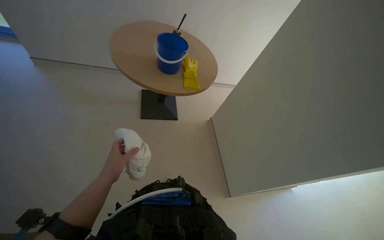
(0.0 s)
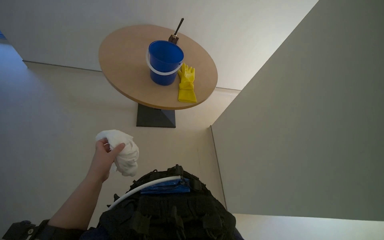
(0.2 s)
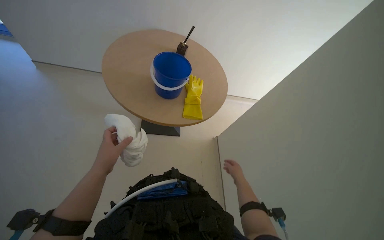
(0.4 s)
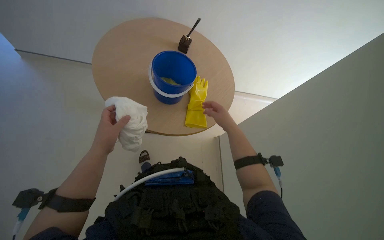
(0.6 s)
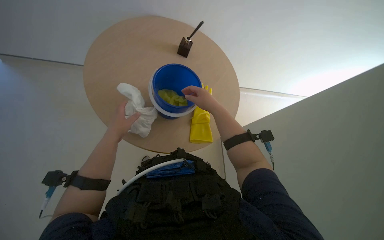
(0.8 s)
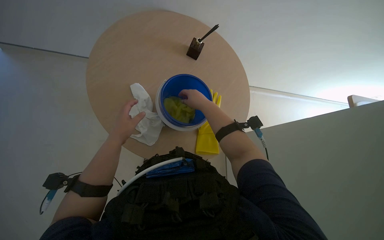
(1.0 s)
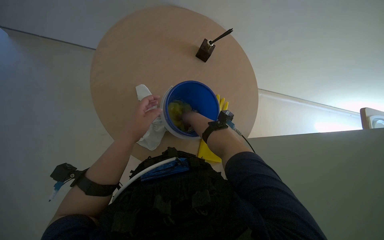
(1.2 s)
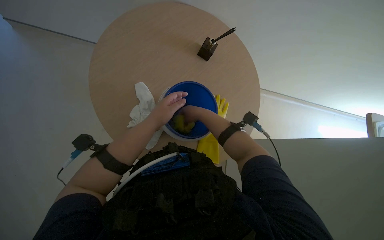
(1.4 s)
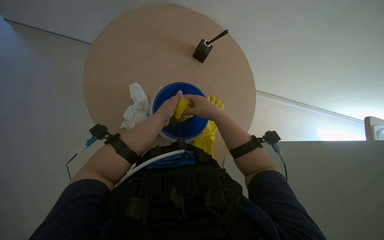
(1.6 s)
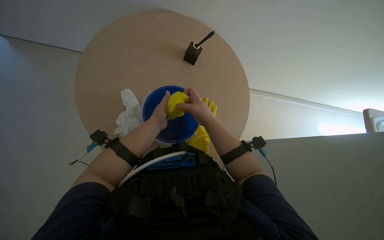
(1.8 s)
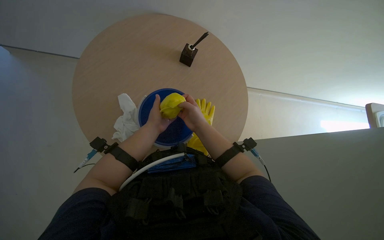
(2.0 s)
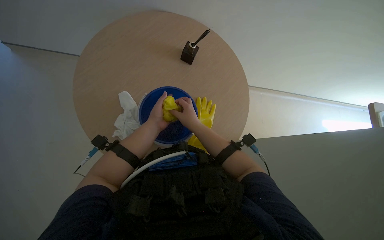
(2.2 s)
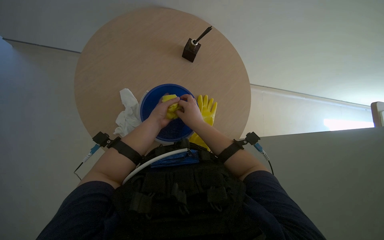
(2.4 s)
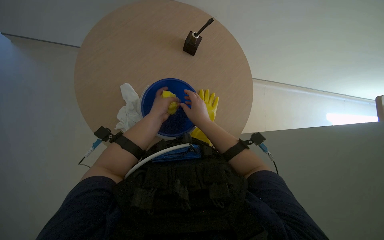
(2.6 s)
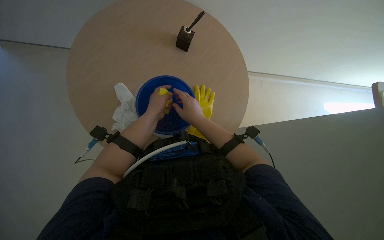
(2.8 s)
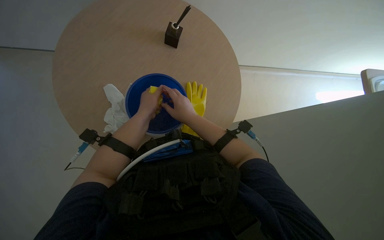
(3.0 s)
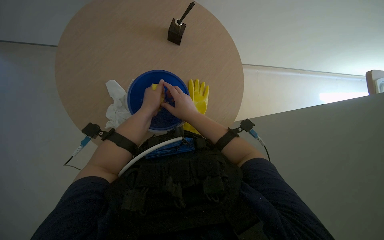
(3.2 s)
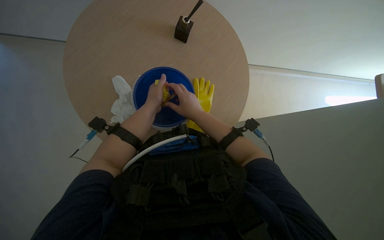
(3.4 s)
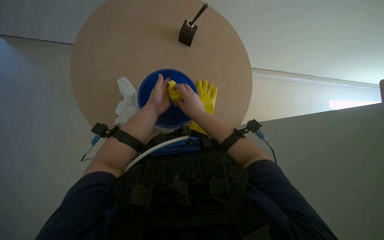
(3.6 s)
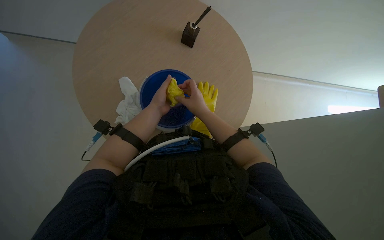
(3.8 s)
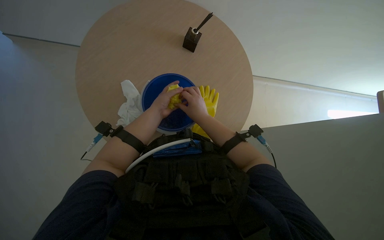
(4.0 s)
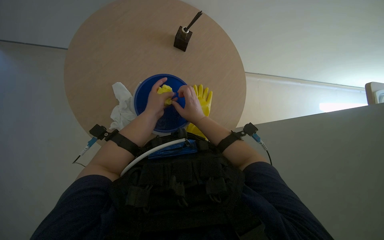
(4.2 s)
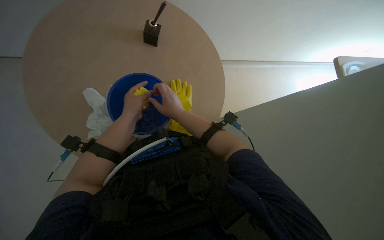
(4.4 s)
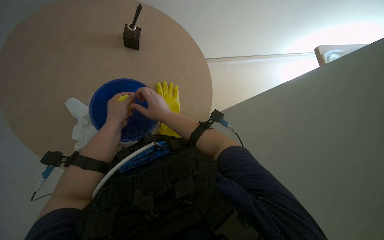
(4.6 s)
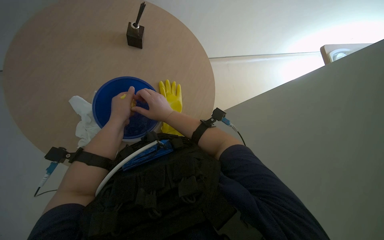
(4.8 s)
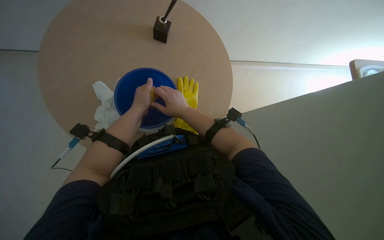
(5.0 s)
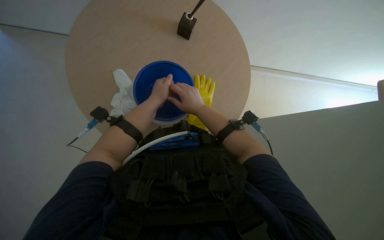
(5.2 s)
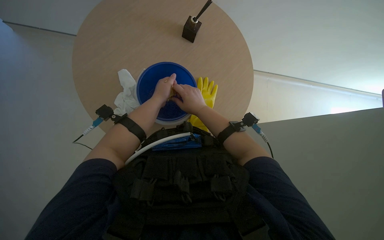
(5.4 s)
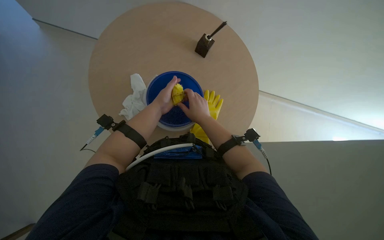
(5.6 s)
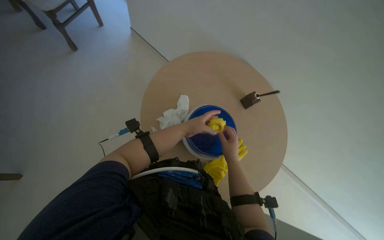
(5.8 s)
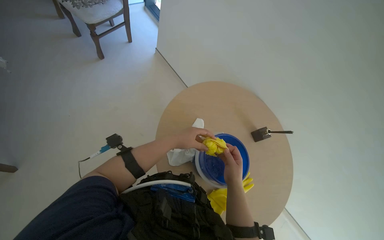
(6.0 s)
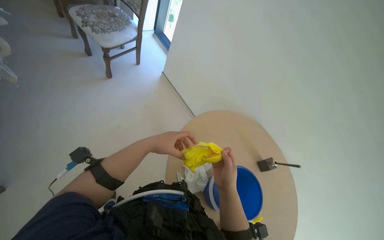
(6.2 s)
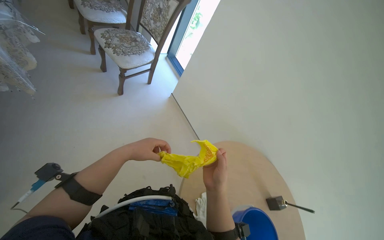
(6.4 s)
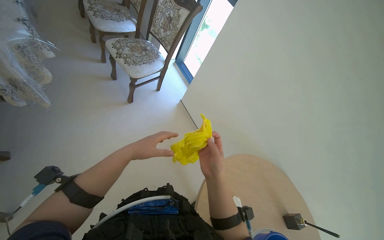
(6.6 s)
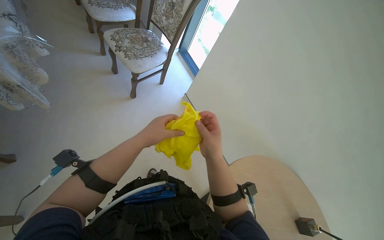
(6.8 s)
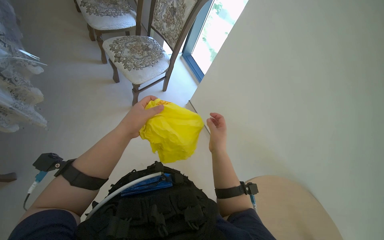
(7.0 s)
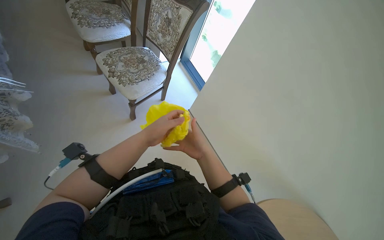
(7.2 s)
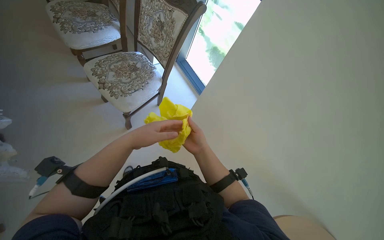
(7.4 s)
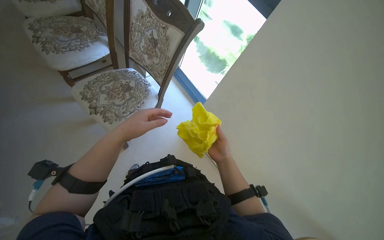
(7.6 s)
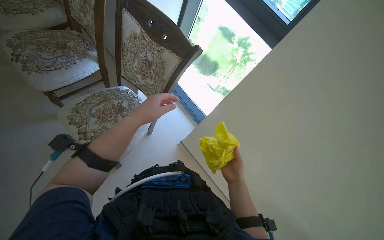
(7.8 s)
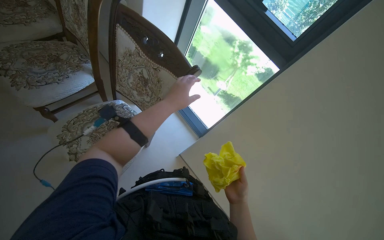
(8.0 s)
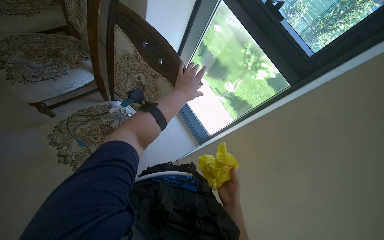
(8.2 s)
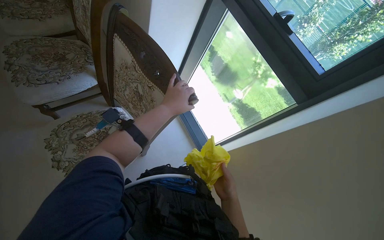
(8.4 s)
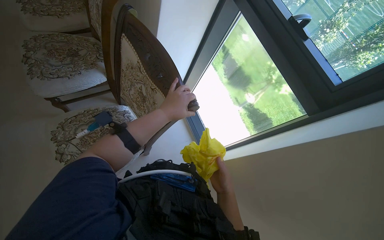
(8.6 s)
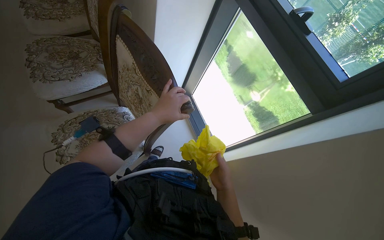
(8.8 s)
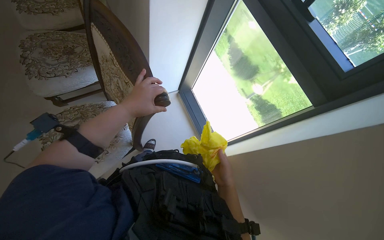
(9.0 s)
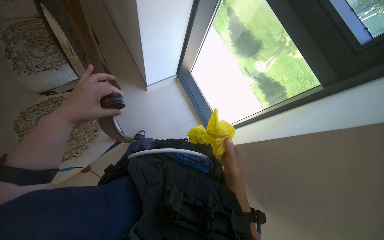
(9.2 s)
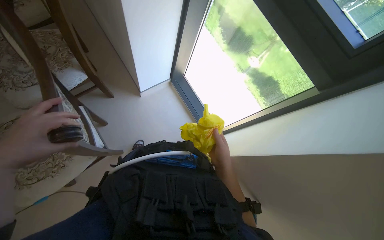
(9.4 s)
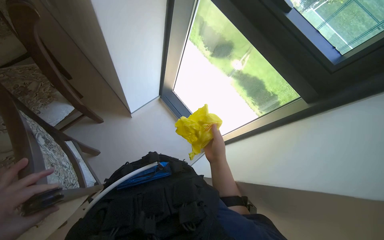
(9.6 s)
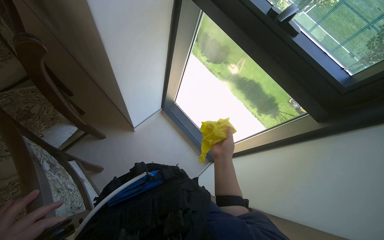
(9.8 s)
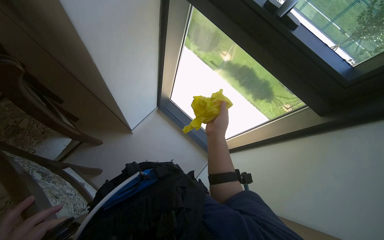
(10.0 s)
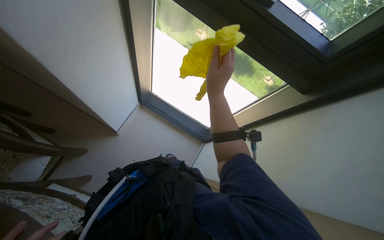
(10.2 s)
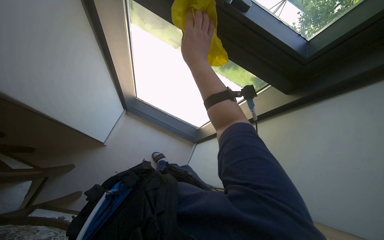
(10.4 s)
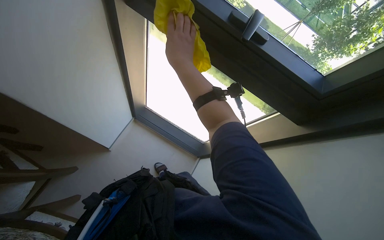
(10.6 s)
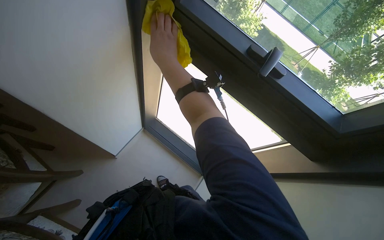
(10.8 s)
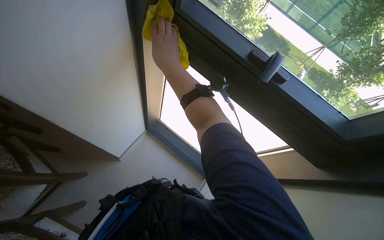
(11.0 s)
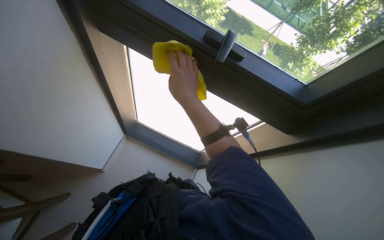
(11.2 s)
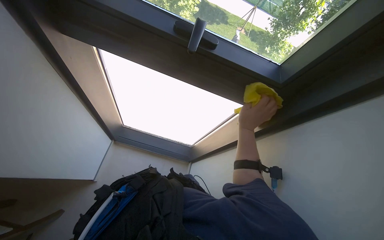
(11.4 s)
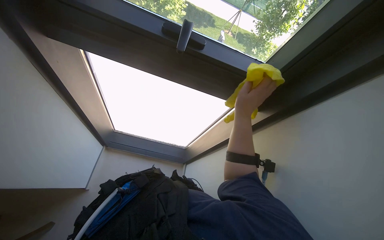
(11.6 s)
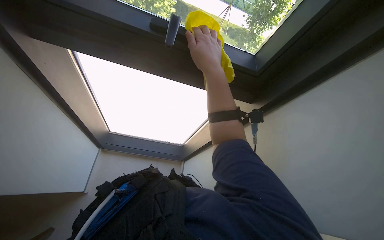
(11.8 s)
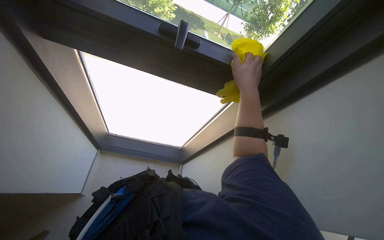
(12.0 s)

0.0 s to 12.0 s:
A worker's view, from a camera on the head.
Job: wiping surfaces.
The whole recording: Preparing cloth and wiping furniture. The worker prepares a yellow cloth, then wipes the window and chair frames.
0.0 to 1.6 s: The left hand travels up the picture and to the right by roughly 30 cm.
1.6 to 3.0 s: The hands both shift to the left by approximately 15 cm.
3.0 to 4.4 s: The hands make small movements and keep their place.
4.4 to 6.0 s: The camera pitches upward, by roughly 15 degrees. Everything in view rotates about 35 degrees clockwise.
6.0 to 7.6 s: The wearer moves approximately 1 m.
7.6 to 9.0 s: The head travels some 50 cm.
9.0 to 10.4 s: The wearer's head swings some 45 degrees to the right.
10.4 to 12.0 s: The right hand swings left and right, roughly 25 cm each way, with 3 reversals.

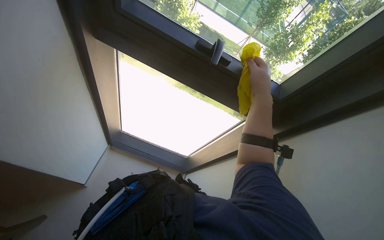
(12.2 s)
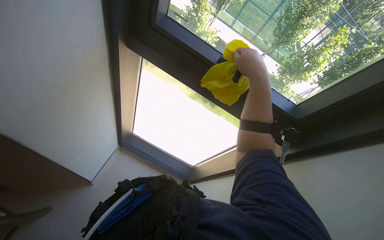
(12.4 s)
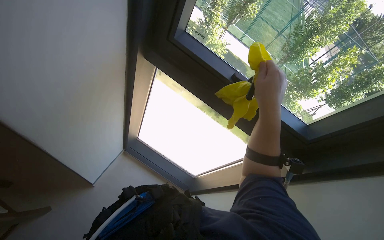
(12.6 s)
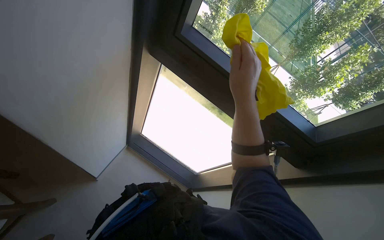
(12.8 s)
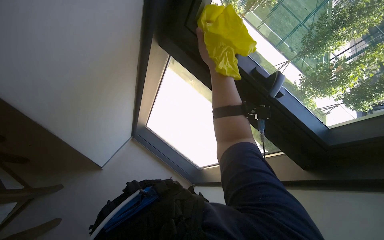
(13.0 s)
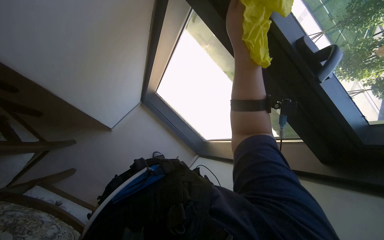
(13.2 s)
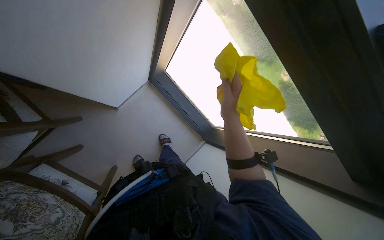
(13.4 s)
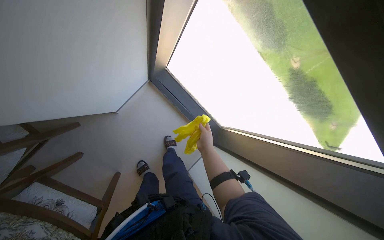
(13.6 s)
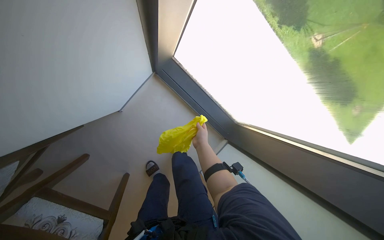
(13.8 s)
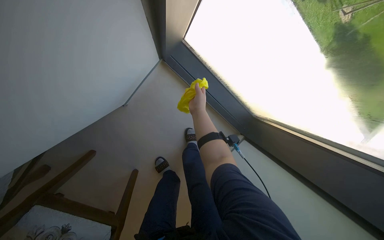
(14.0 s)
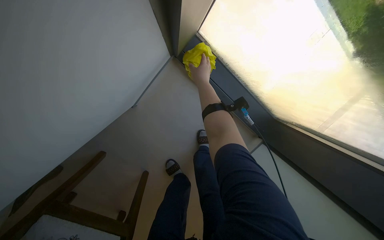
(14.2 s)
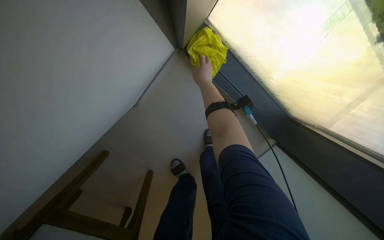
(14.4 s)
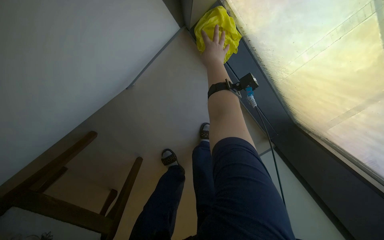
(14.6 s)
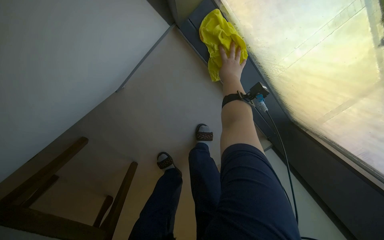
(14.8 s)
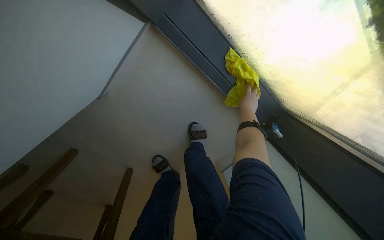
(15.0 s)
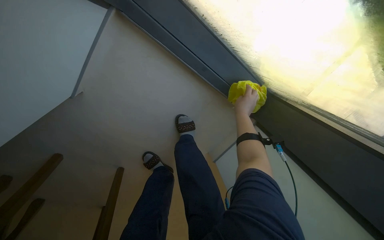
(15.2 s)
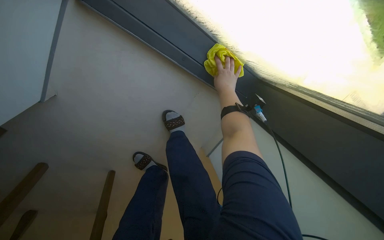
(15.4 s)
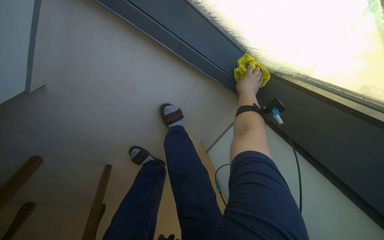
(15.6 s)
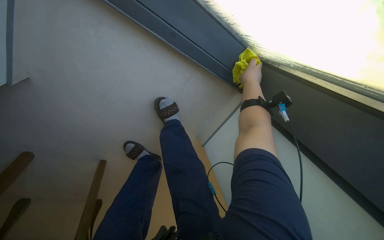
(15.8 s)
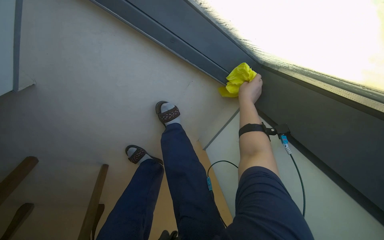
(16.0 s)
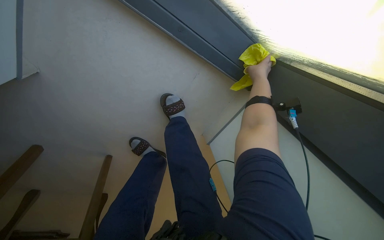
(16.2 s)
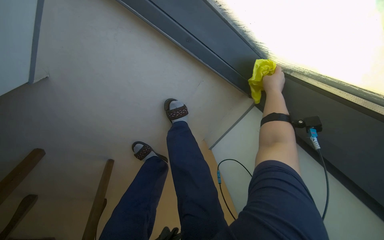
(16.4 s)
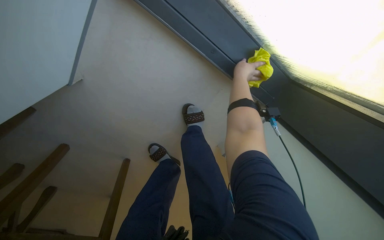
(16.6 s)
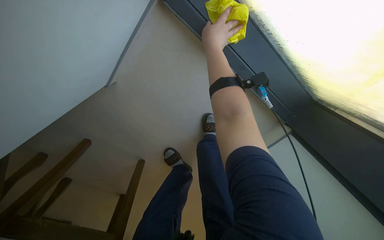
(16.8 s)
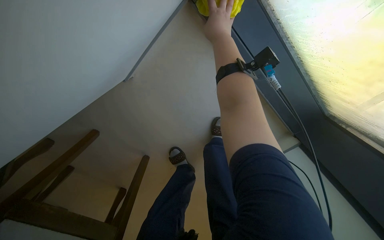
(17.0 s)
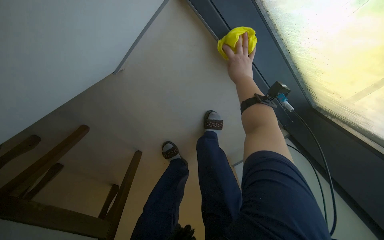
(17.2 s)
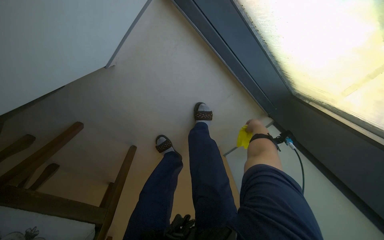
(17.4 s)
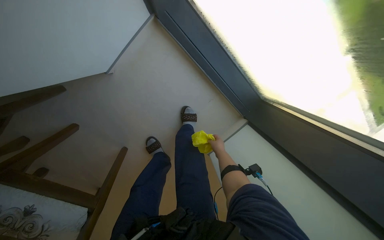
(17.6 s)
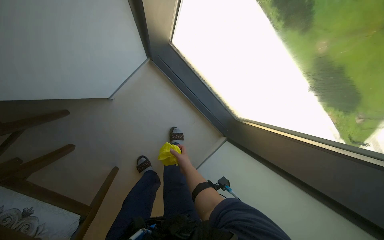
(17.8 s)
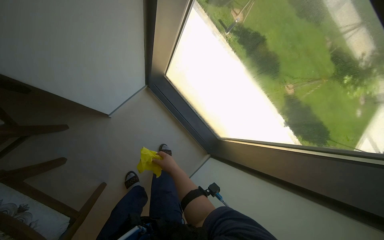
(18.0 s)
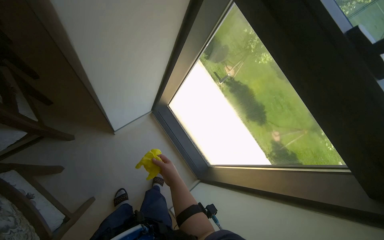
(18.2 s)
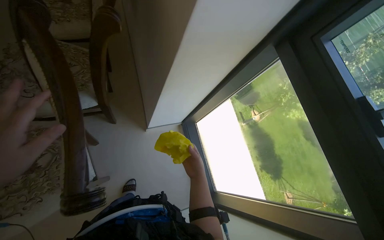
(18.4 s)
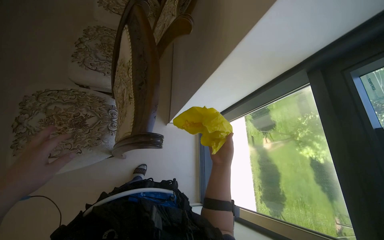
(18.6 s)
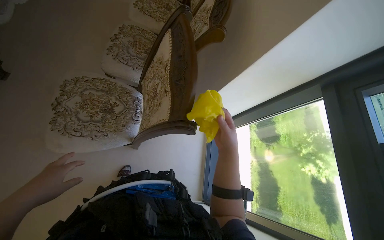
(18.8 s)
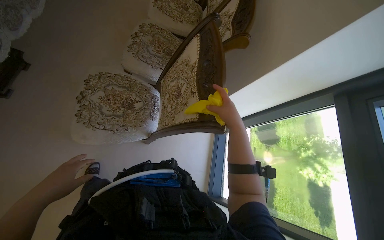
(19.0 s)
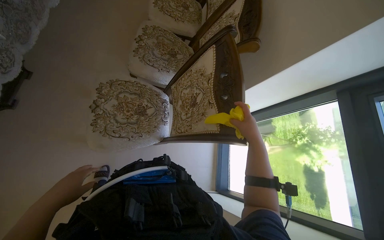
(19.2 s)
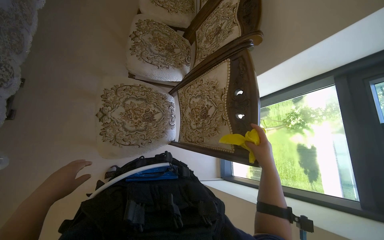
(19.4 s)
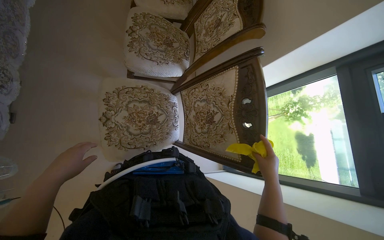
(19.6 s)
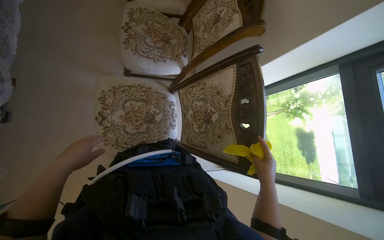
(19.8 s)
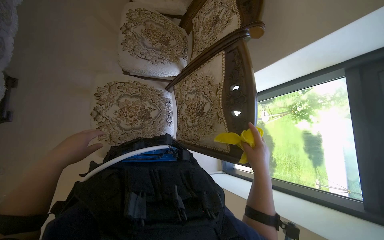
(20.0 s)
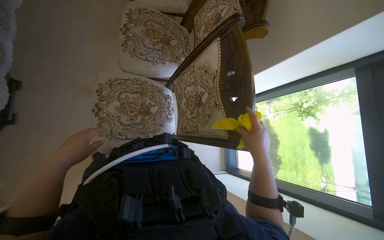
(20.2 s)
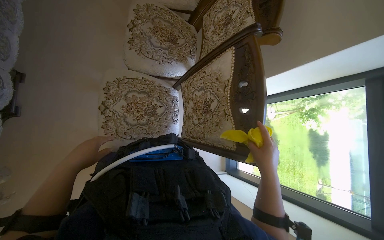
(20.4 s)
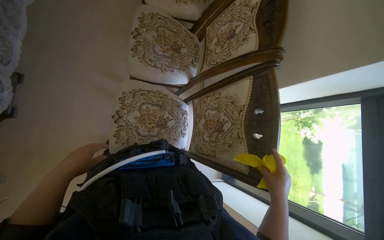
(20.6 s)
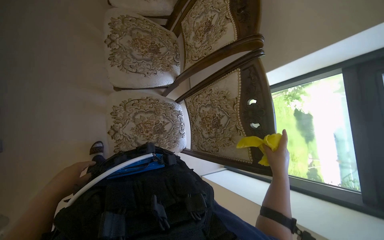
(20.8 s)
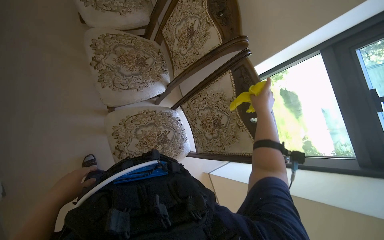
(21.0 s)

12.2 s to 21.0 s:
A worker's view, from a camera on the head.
Job: wiping surfaces.
The whole recording: Preparing cloth and wiping furniture. The worker prepares a yellow cloth, then wipes the window and chair frames.
12.2 to 13.6 s: The head turns to the left by some 25 degrees. The wearer looks roughly 20 degrees further downward.
13.6 to 15.2 s: The wearer moves some 60 cm. The wearer looks roughly 25 degrees further downward.
15.2 to 16.6 s: The right hand is displaced farther from the camera and up the picture by about 25 cm.
16.6 to 18.0 s: The camera is carried about 60 cm. The camera is aimed about 15 degrees further to the right. The camera pitches upward, by roughly 35 degrees.
18.0 to 19.6 s: The head travels roughly 90 cm. The view tilts roughly 15 degrees upward. Everything in view rotates some 45 degrees clockwise.
19.6 to 21.0 s: The right hand goes approximately 20 cm up the picture.
